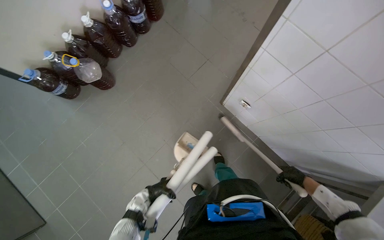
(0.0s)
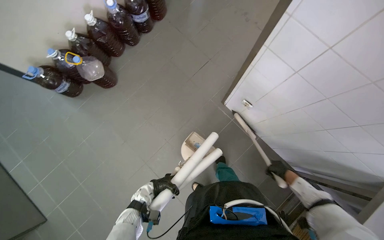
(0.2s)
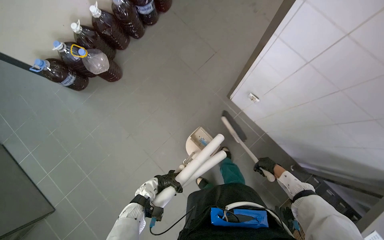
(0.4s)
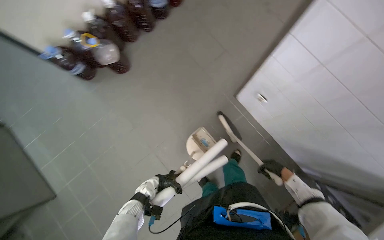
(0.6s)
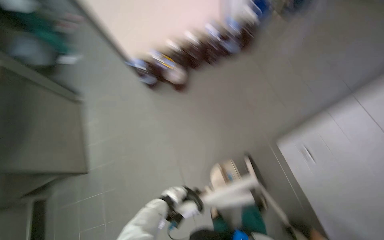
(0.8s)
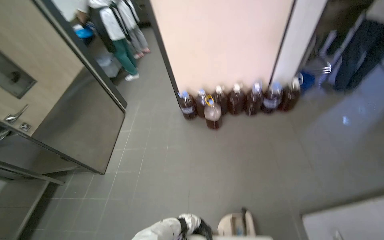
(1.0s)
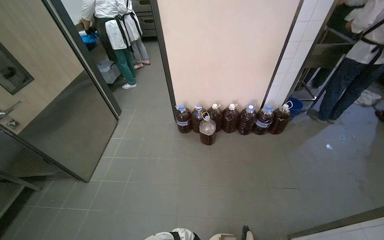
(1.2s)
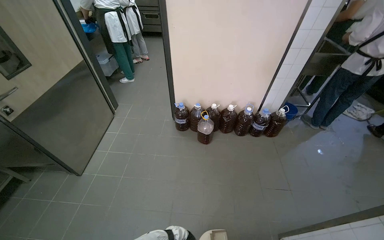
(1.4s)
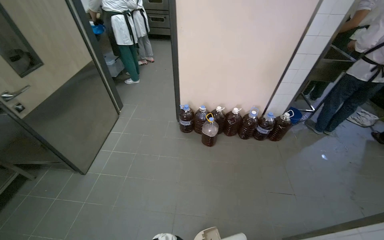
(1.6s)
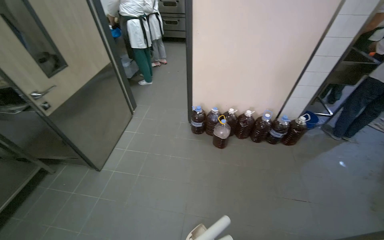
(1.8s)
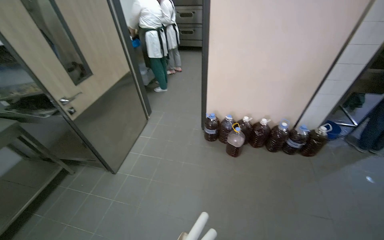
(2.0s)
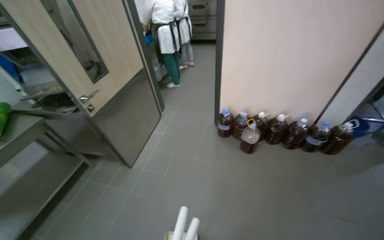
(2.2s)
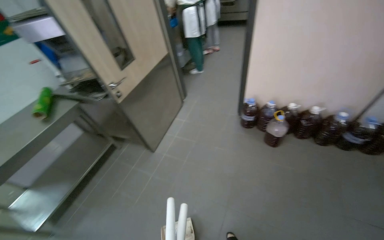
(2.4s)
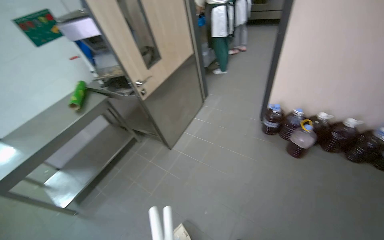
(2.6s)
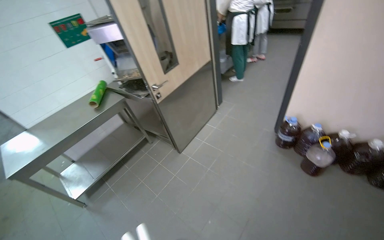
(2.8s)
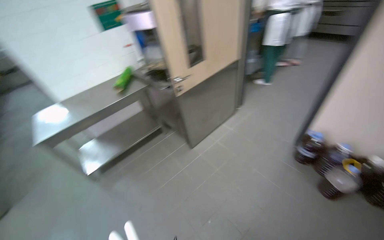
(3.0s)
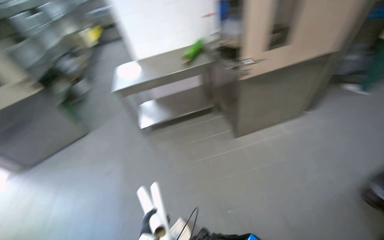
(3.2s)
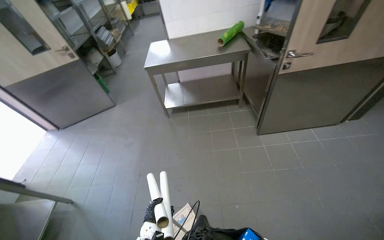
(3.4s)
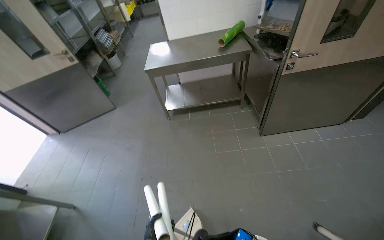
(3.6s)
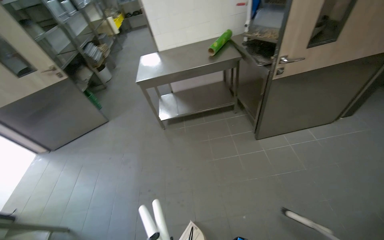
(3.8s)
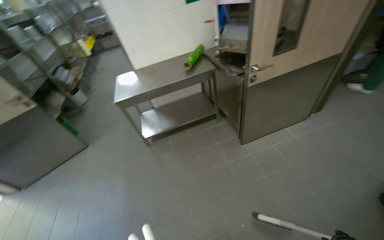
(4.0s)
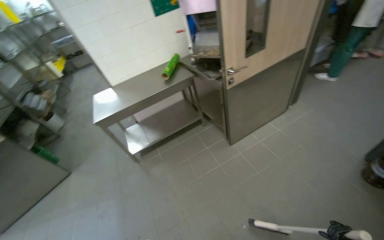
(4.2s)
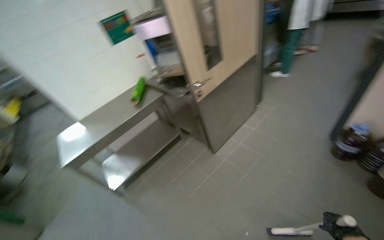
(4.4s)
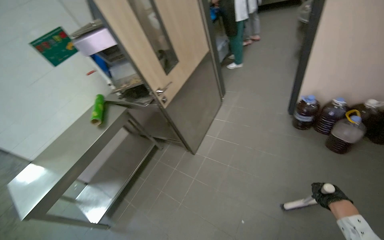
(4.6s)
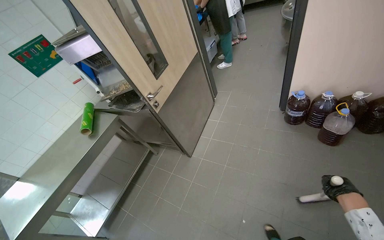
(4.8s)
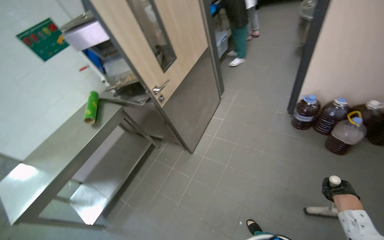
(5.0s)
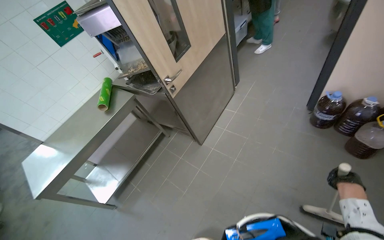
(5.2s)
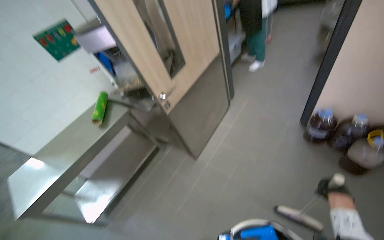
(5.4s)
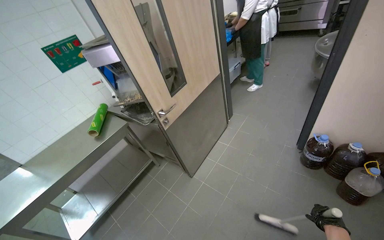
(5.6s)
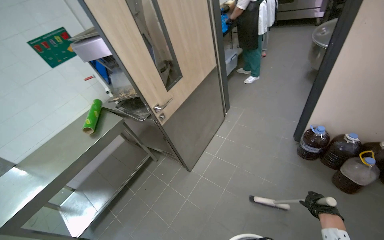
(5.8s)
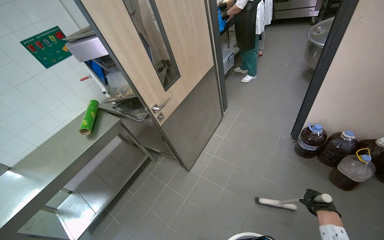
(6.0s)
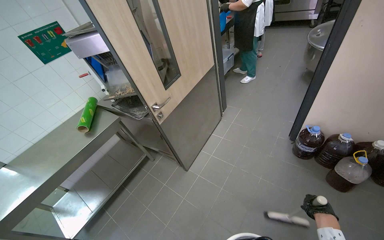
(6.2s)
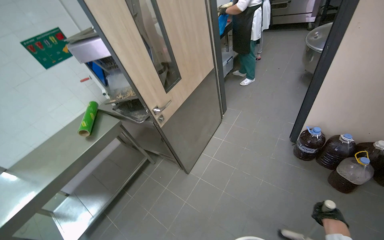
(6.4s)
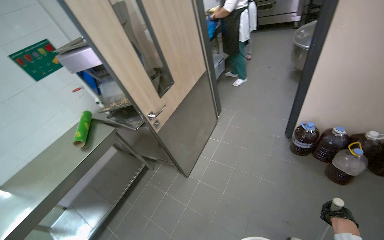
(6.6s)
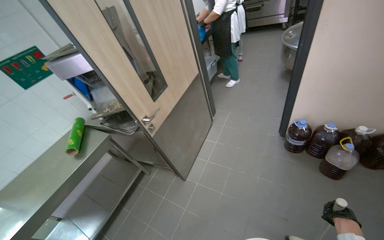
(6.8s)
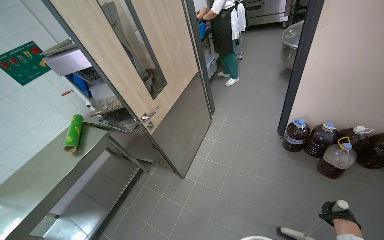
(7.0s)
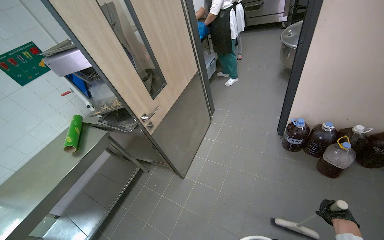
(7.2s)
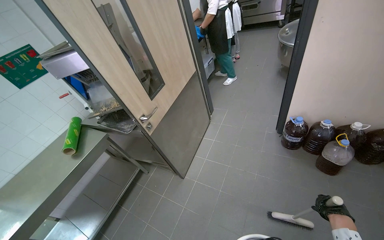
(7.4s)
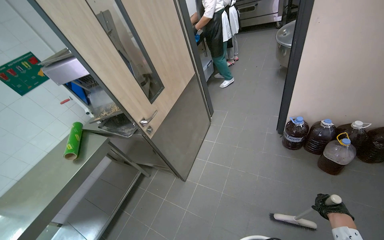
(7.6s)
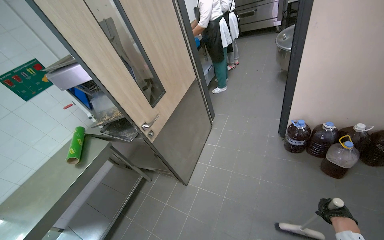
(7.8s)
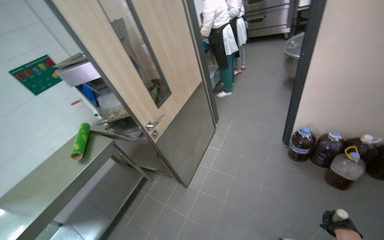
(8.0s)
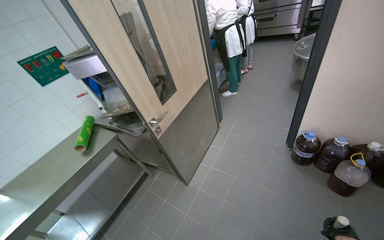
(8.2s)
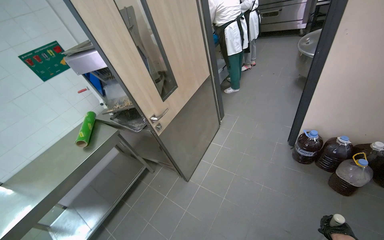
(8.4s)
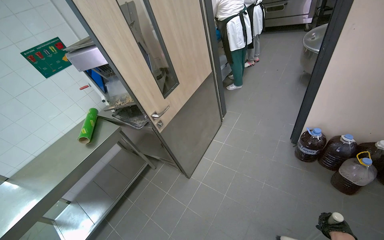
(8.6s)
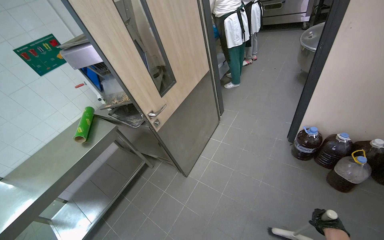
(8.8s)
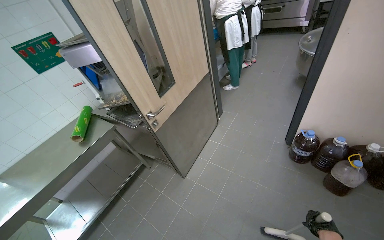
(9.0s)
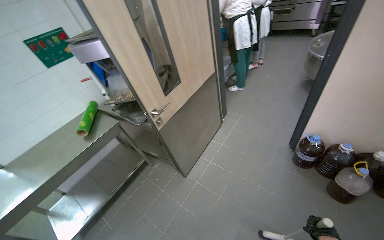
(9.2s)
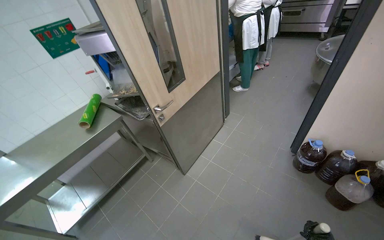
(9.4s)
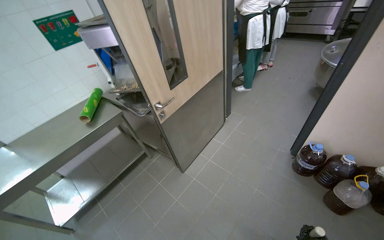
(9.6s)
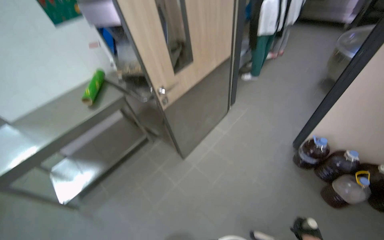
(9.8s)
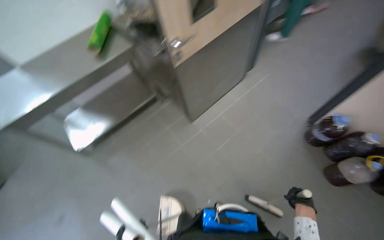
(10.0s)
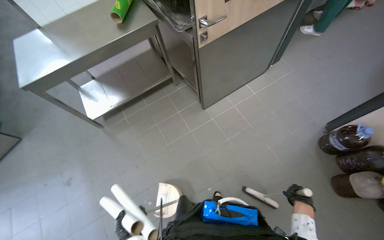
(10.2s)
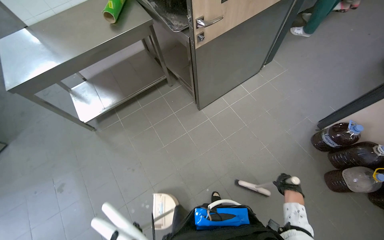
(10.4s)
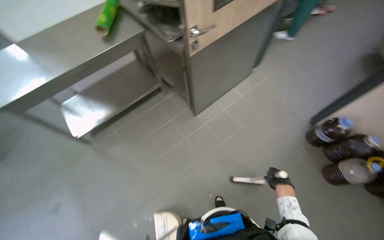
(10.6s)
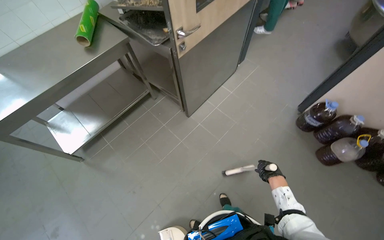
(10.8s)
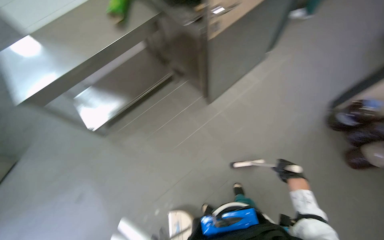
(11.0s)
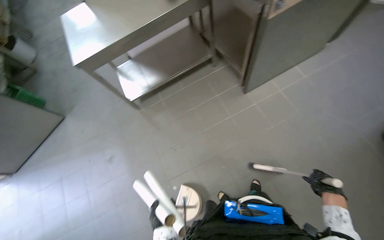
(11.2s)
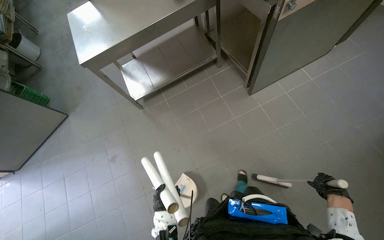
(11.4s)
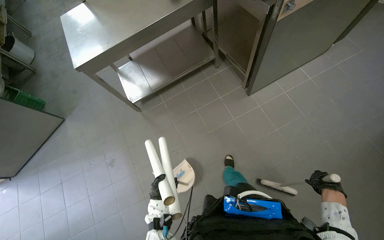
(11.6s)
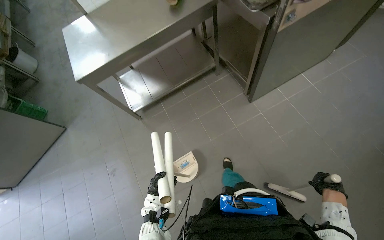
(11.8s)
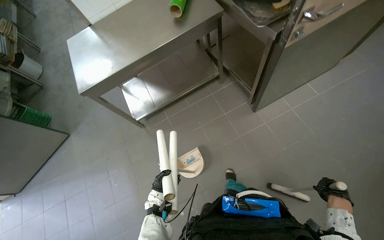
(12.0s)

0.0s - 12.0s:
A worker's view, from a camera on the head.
Job: sweeping floor.
The whole recording: Sweeping kitchen floor. The worker sweeps the kitchen floor with a broom and dustpan, moving chairs to clean underneath them.
0.0s - 1.6s: The wearer looks approximately 55 degrees further to the left. The wearer looks approximately 30 degrees further upward.
1.6s - 3.0s: The wearer's head swings approximately 45 degrees to the left.
6.0s - 7.6s: The right hand moves nearer and farther over roughly 15 cm, changing direction 2 times.
9.0s - 10.4s: The view tilts roughly 25 degrees downward.

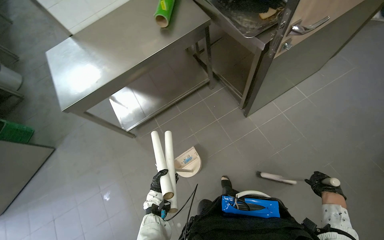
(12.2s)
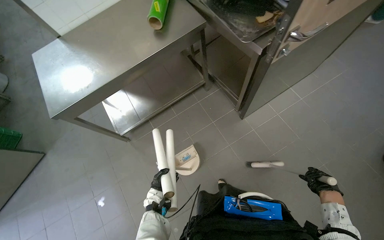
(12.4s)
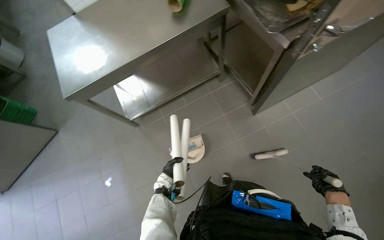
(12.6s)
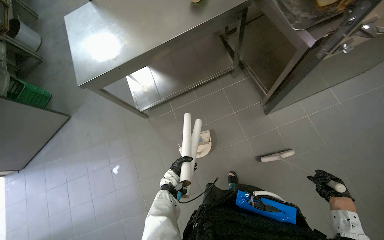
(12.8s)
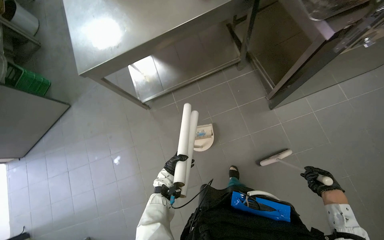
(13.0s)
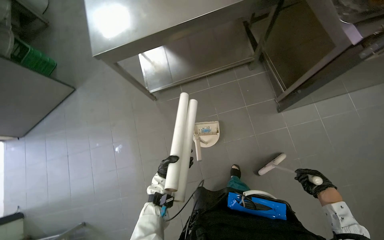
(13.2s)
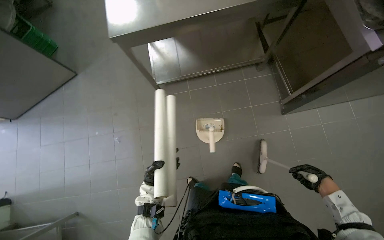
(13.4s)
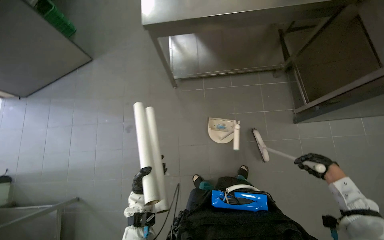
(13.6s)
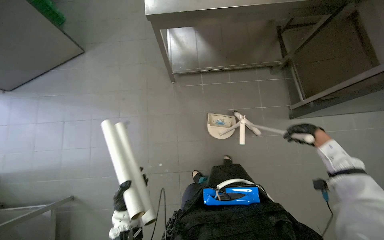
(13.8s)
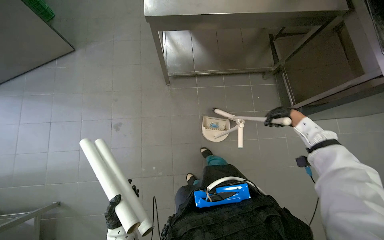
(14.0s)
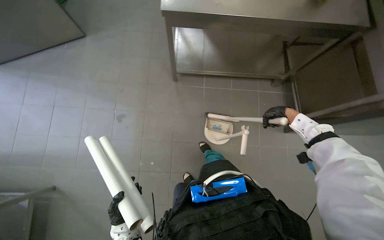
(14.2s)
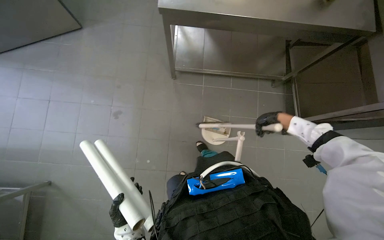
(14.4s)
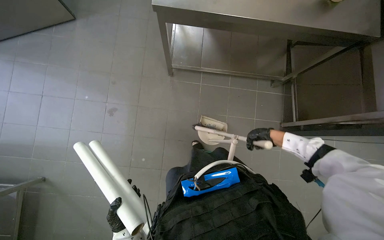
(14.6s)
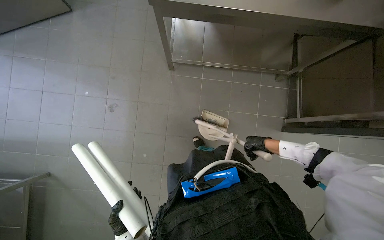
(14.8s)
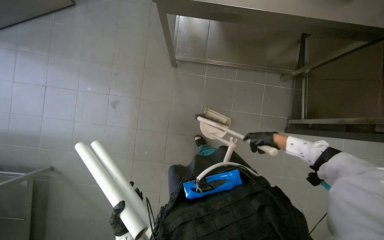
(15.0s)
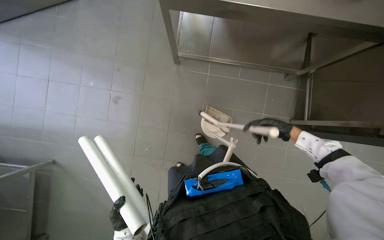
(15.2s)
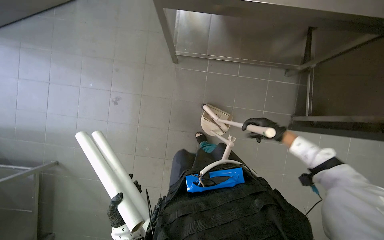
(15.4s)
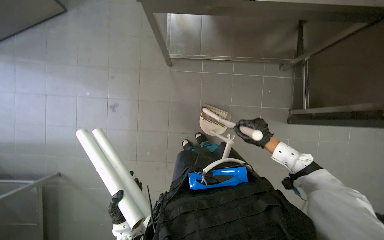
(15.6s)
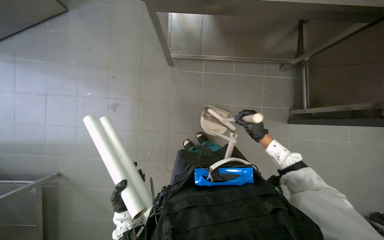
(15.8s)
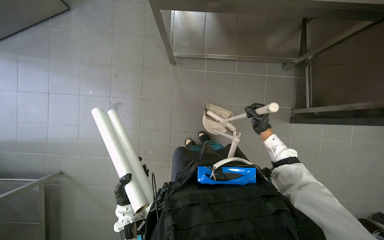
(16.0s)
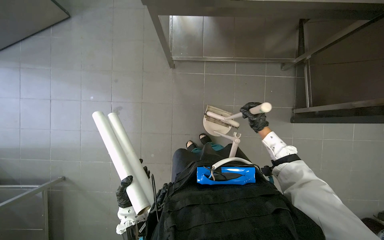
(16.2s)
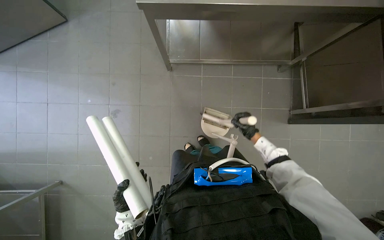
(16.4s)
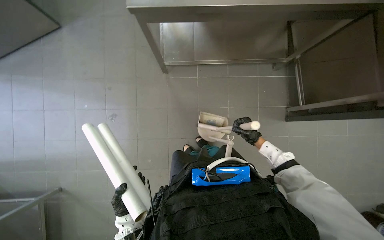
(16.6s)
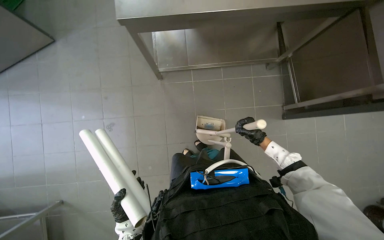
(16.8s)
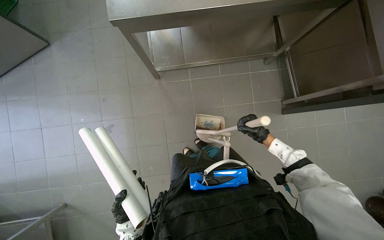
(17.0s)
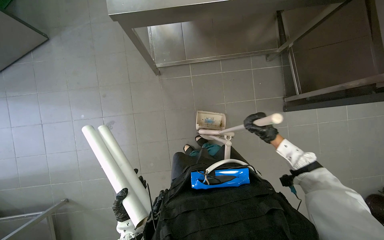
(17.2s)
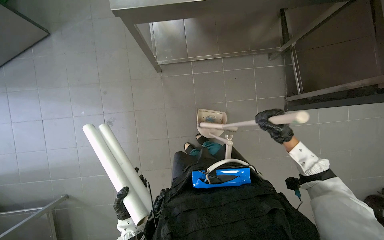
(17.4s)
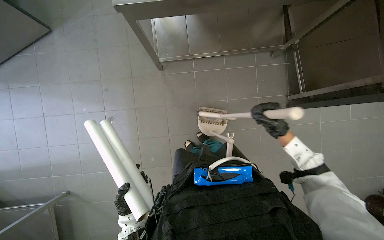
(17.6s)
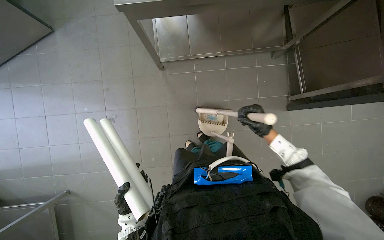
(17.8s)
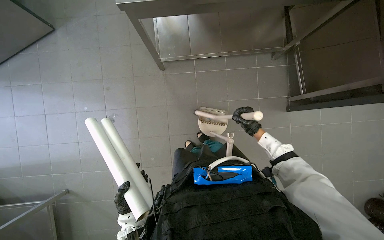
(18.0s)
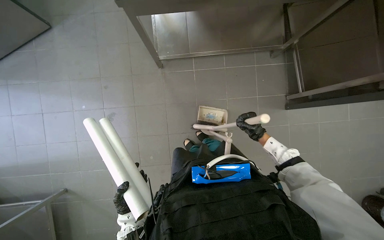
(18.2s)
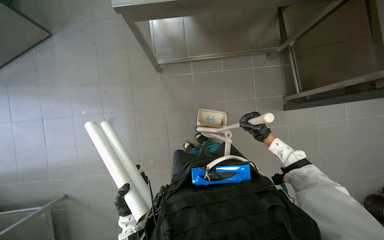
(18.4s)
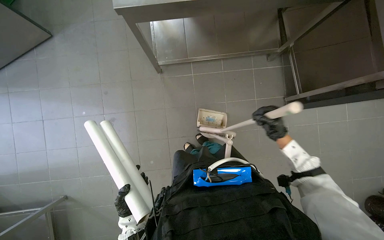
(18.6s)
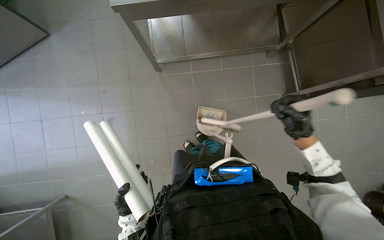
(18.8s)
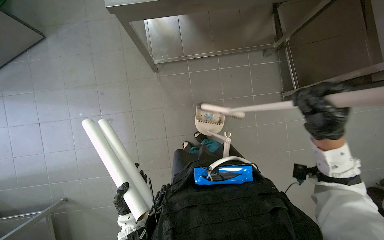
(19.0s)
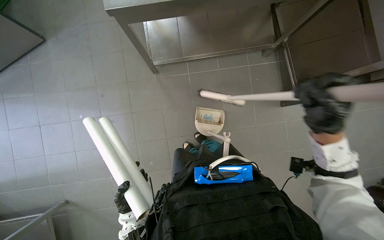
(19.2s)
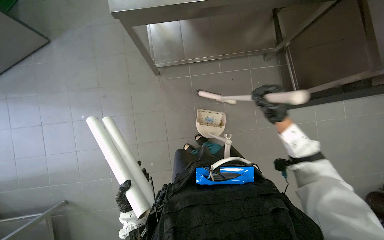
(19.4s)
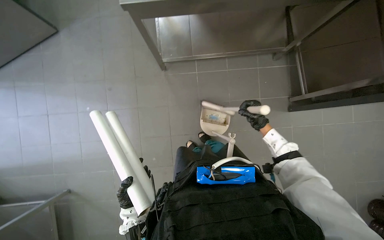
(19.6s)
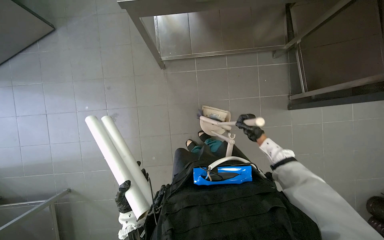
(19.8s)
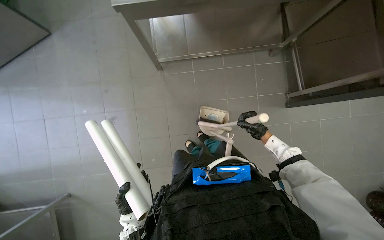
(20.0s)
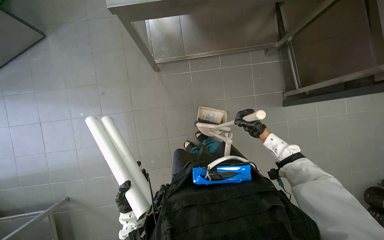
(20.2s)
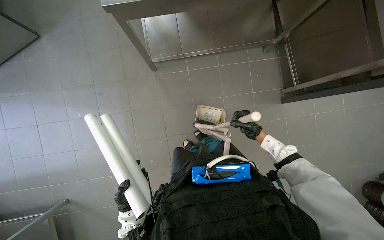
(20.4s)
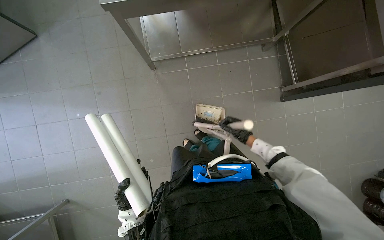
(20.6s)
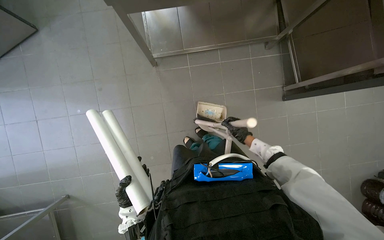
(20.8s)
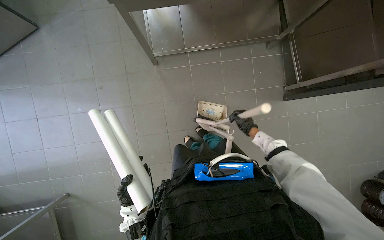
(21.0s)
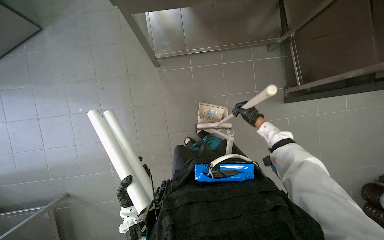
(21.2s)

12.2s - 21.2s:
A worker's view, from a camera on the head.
Job: sweeping floor.
The whole recording: Sweeping kitchen floor. The worker sweeps the kitchen floor with a broom and dustpan, moving chairs to clean underneath them.
12.2s - 13.8s: The wearer looks about 15 degrees further downward. The left hand is displaced nearer to the camera by roughly 25 cm. Meanwhile the right hand goes some 35 cm up the picture and to the left.
13.8s - 15.2s: The right hand shifts some 25 cm to the left.
15.2s - 16.6s: The right hand heads farther from the camera, covering about 10 cm.
16.6s - 18.2s: The right hand travels nearer to the camera and back again, about 15 cm each way.
18.2s - 19.8s: The right hand travels nearer to the camera and back again, roughly 30 cm each way.
19.8s - 21.2s: The hands stay close to where they were, moving slightly.
